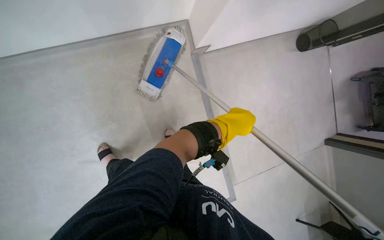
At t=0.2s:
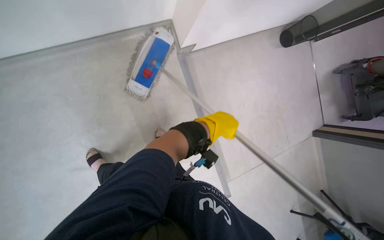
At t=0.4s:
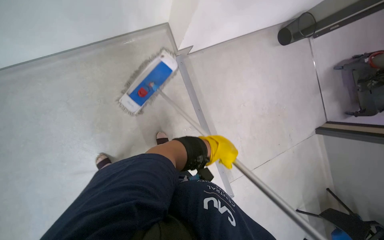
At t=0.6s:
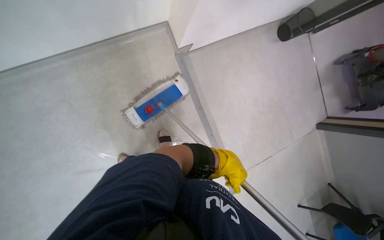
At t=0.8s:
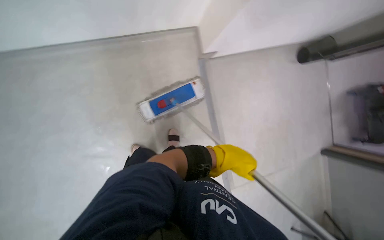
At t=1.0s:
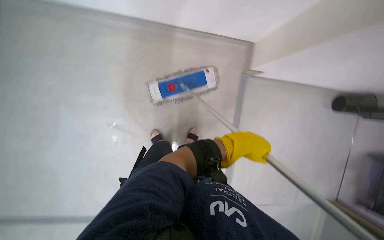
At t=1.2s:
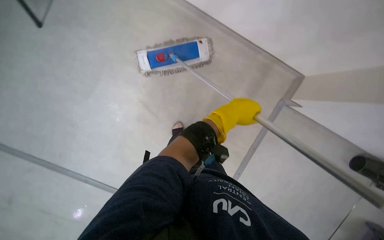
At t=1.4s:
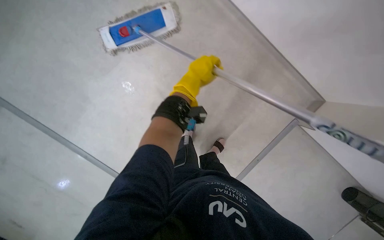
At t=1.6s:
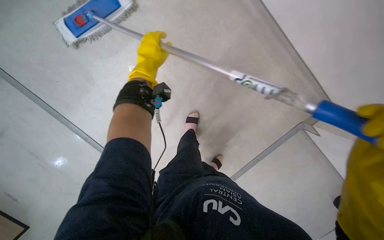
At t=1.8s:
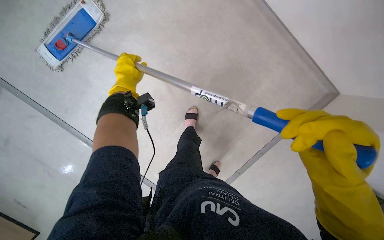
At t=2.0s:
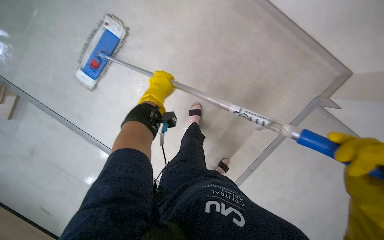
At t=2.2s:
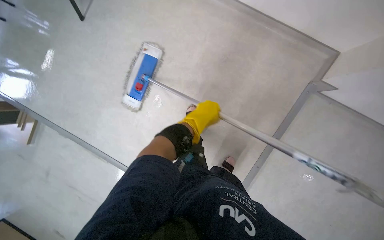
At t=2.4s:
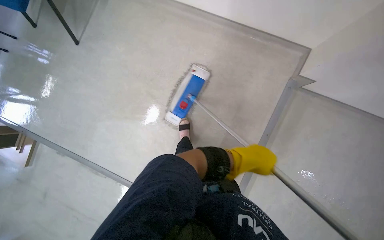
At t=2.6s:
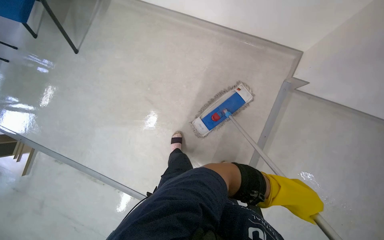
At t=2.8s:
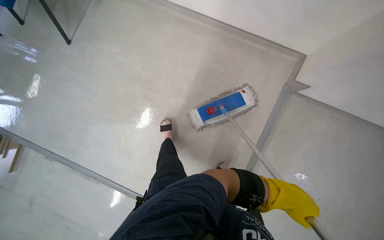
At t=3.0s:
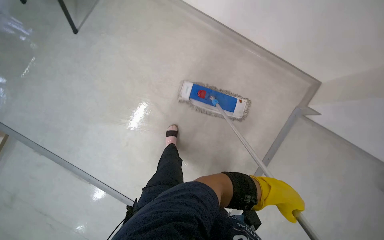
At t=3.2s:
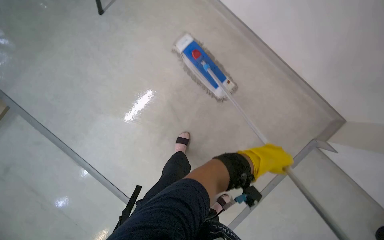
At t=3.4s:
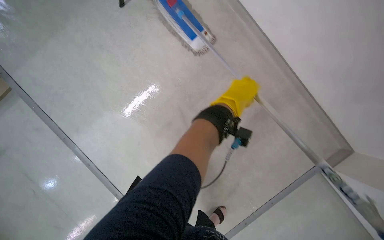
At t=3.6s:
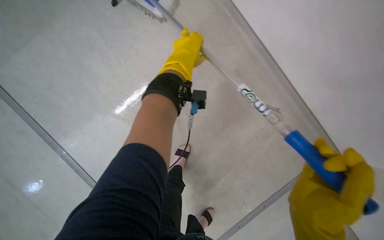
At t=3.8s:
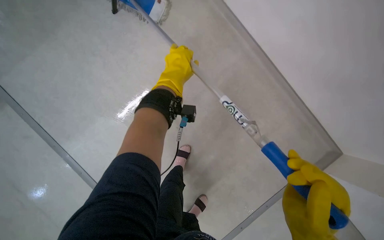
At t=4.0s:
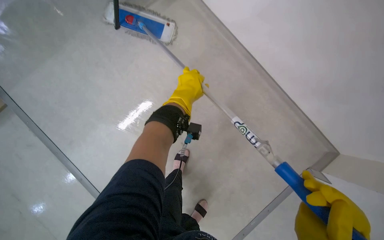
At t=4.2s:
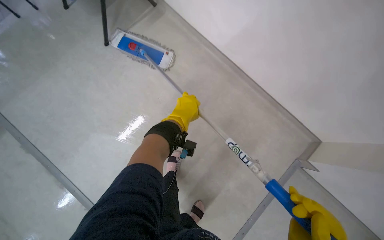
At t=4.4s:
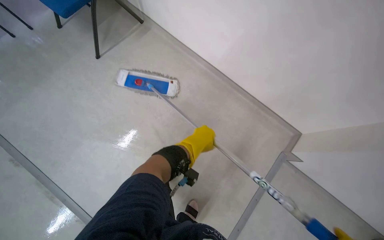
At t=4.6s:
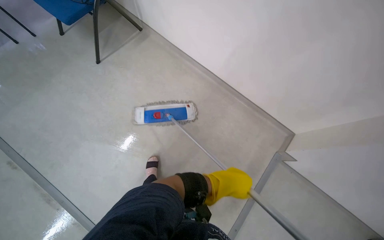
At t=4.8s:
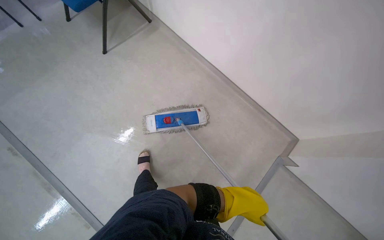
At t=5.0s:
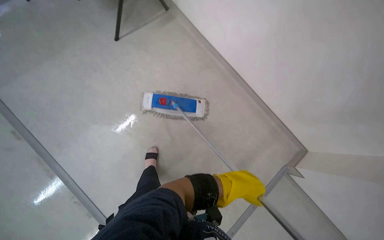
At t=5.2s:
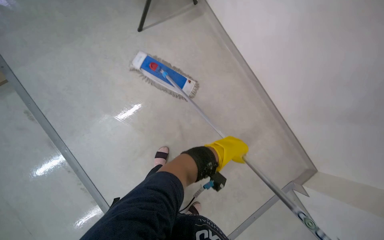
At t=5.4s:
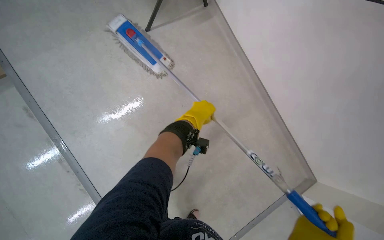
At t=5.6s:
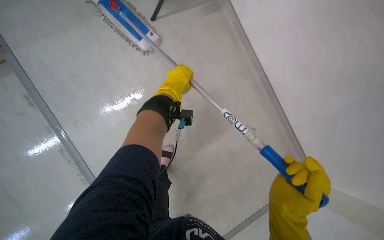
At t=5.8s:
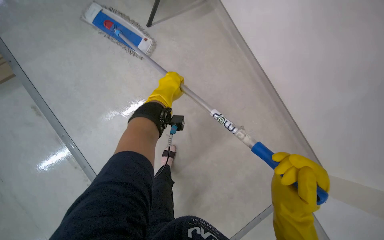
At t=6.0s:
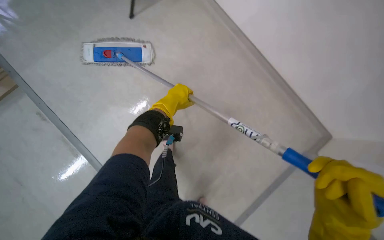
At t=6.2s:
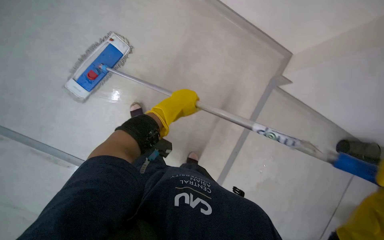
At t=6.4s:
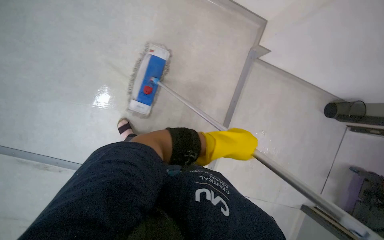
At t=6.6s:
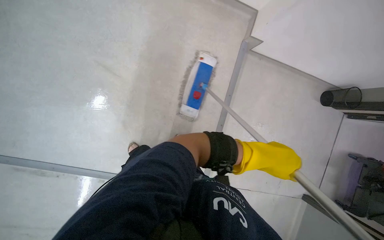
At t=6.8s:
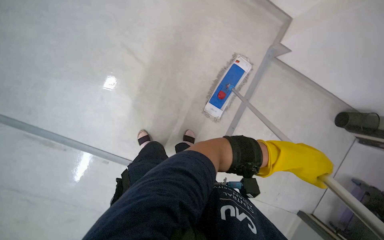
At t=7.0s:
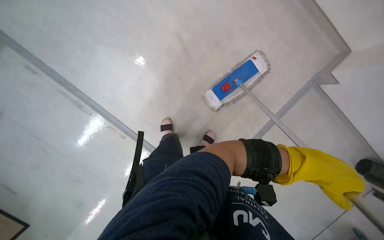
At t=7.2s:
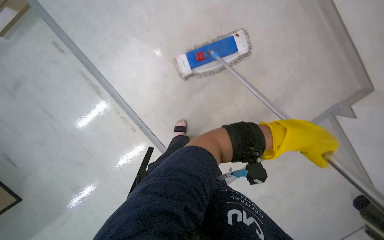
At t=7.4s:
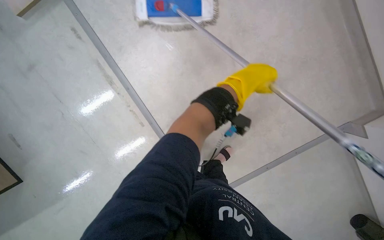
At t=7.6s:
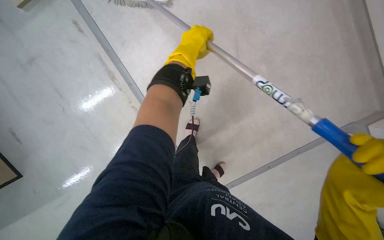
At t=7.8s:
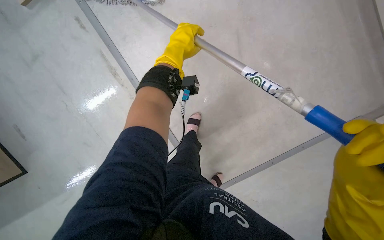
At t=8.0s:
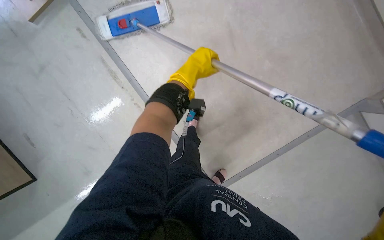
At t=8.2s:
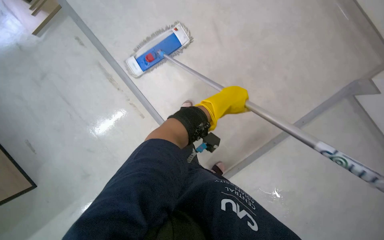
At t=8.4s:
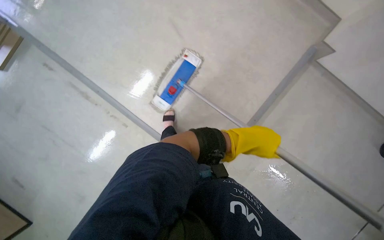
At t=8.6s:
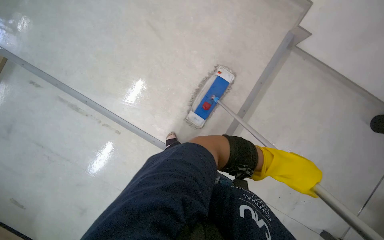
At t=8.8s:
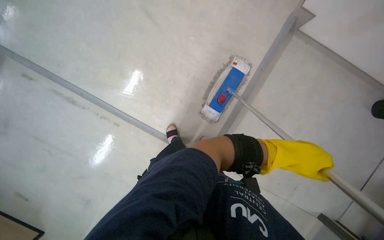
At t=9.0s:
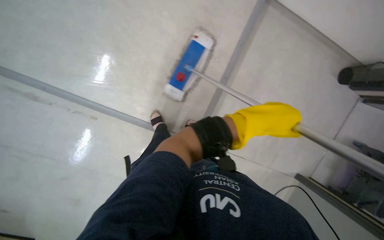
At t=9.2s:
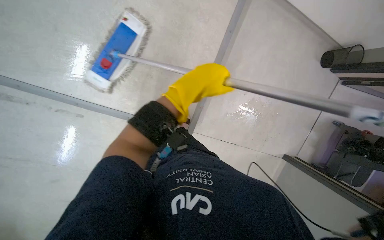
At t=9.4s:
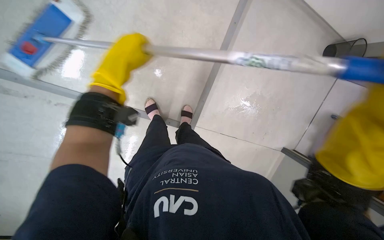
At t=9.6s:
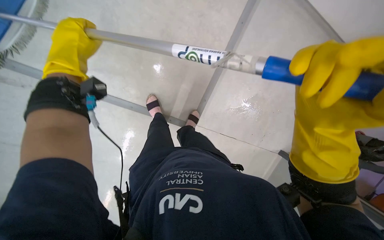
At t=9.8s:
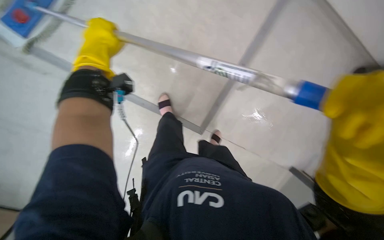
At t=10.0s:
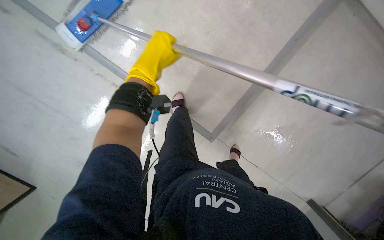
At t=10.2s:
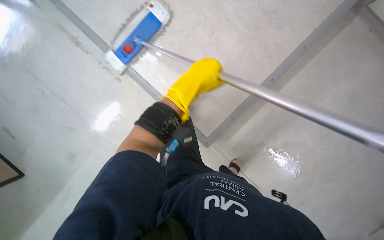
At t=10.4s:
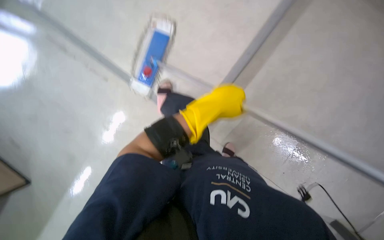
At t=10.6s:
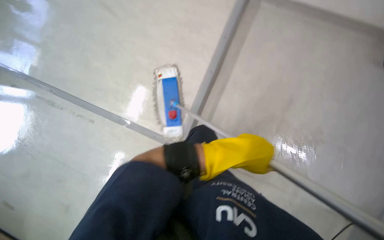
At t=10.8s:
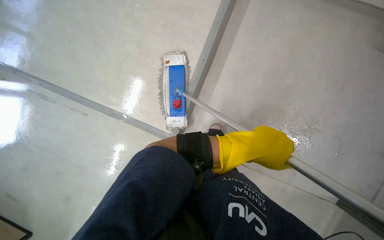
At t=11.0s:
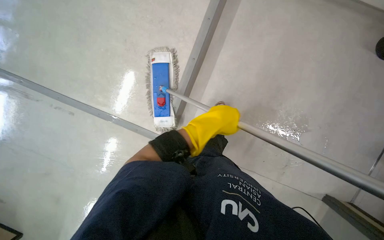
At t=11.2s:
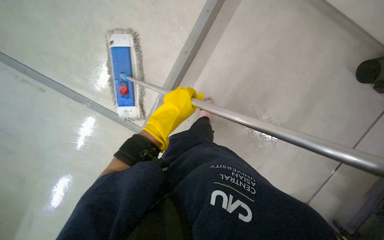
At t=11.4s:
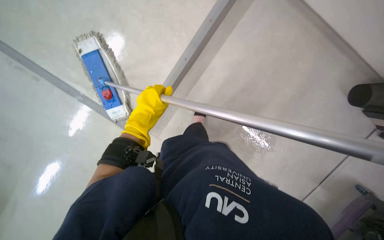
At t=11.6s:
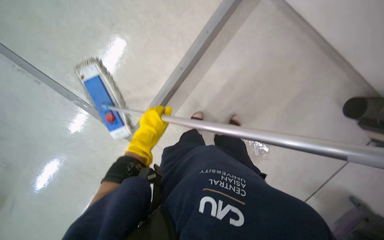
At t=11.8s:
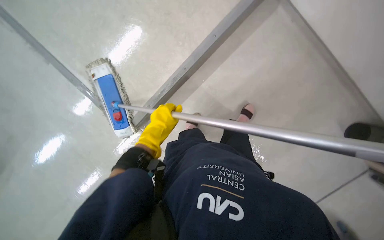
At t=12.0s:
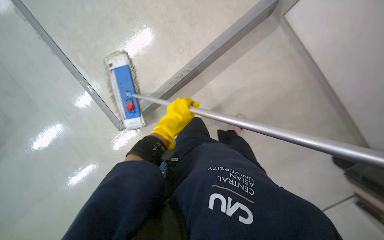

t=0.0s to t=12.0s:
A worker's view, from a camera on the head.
Job: mopping floor.
The whole recording: Mopping the meeting room floor. The worker mops the floor of the meeting room with a flat mop.
t=4.4s to t=6.0s: The left hand is displaced up the picture and to the left by about 35 cm.
t=7.6s to t=9.0s: Everything in view rotates about 25 degrees counterclockwise. The left hand moves down the picture and to the right, approximately 25 cm.
t=9.0s to t=10.4s: The left hand moves some 40 cm to the left and comes back.
t=10.4s to t=12.0s: The left hand travels to the left and farther from the camera by about 15 cm.

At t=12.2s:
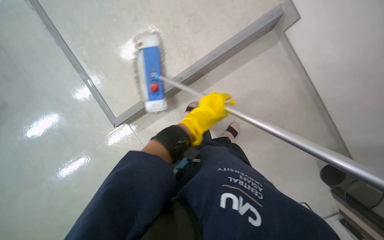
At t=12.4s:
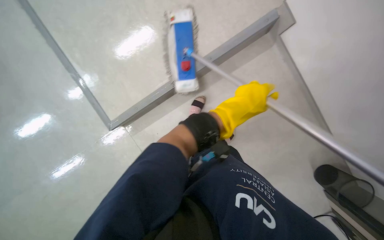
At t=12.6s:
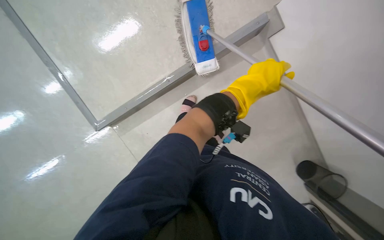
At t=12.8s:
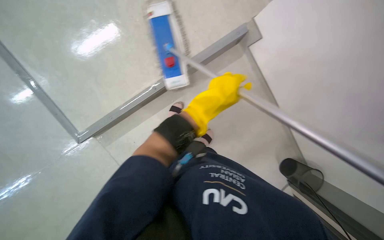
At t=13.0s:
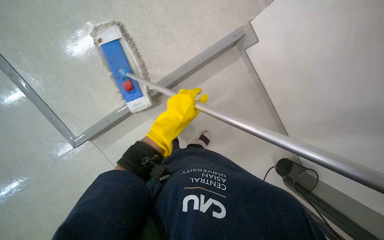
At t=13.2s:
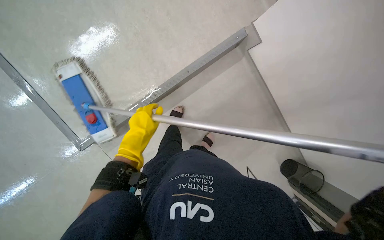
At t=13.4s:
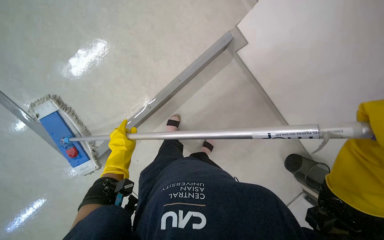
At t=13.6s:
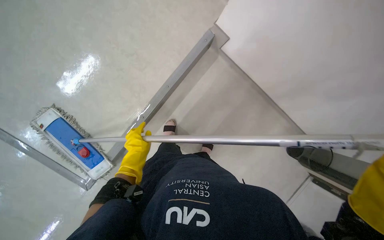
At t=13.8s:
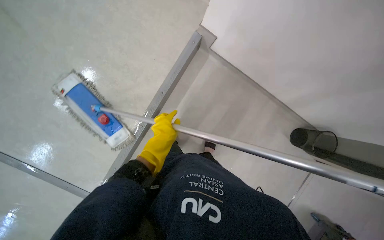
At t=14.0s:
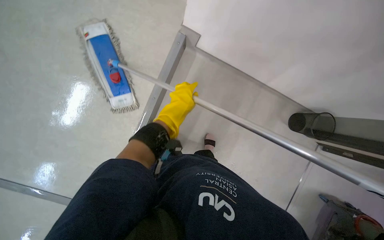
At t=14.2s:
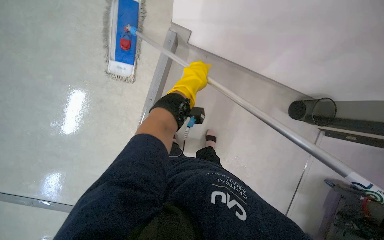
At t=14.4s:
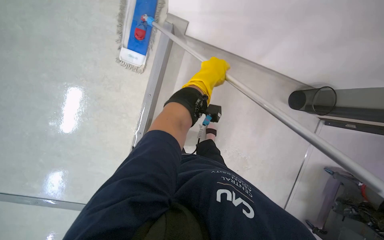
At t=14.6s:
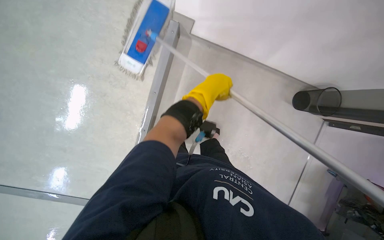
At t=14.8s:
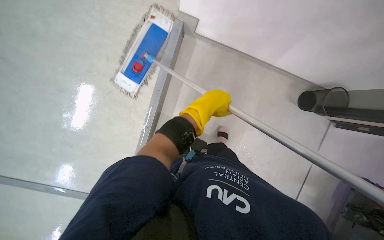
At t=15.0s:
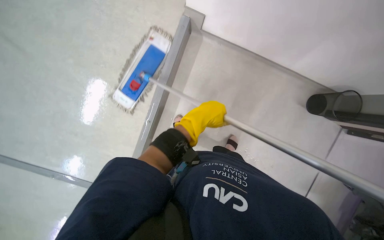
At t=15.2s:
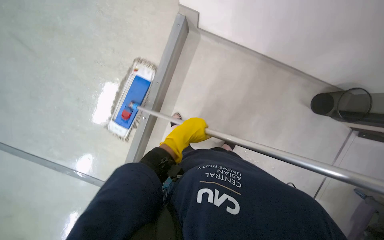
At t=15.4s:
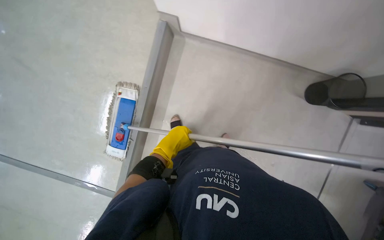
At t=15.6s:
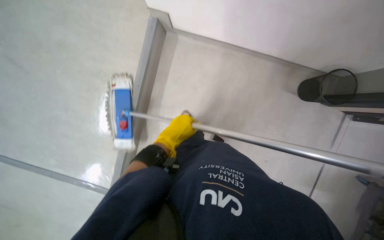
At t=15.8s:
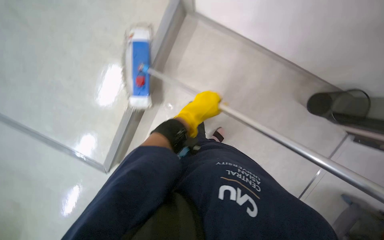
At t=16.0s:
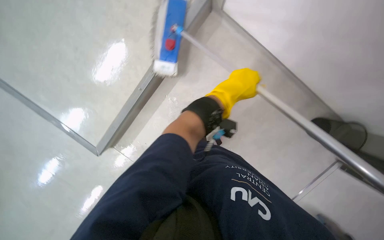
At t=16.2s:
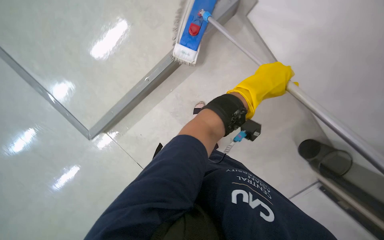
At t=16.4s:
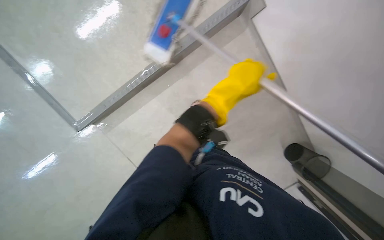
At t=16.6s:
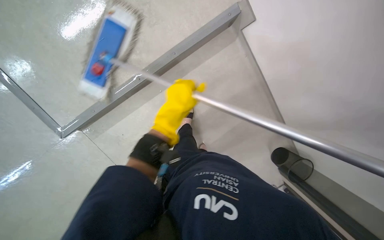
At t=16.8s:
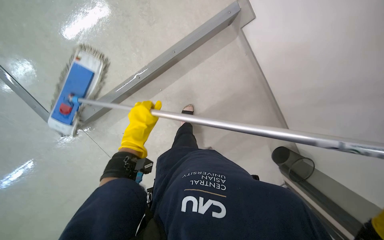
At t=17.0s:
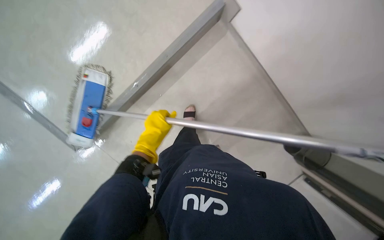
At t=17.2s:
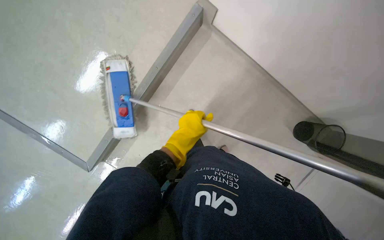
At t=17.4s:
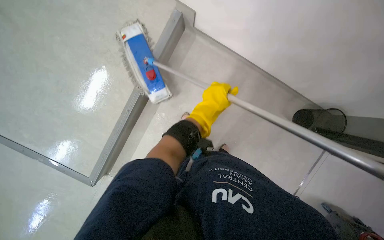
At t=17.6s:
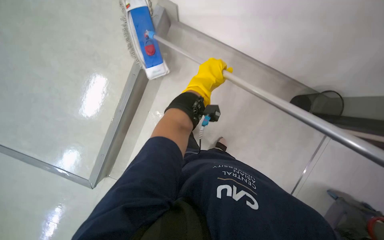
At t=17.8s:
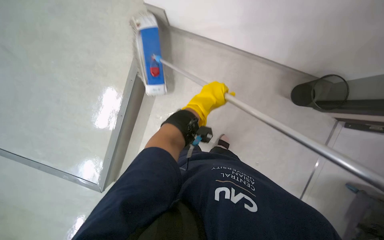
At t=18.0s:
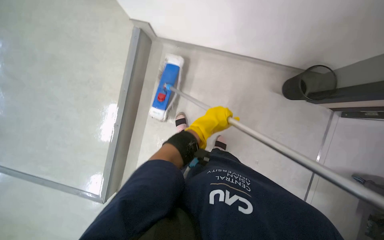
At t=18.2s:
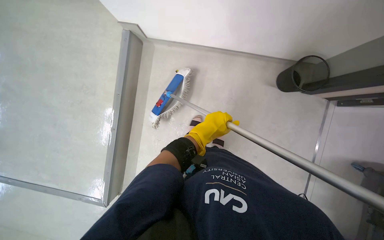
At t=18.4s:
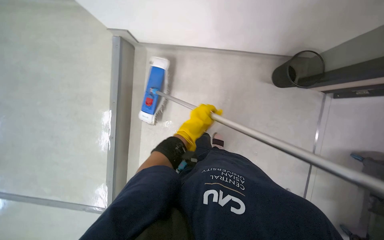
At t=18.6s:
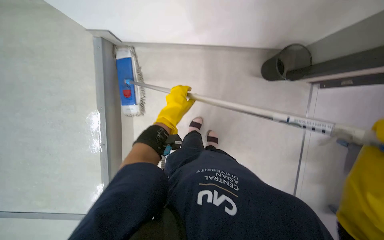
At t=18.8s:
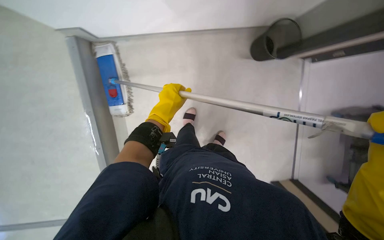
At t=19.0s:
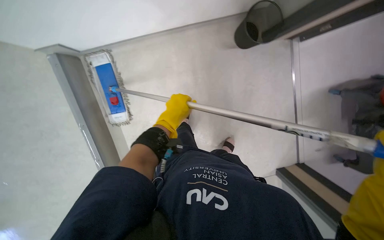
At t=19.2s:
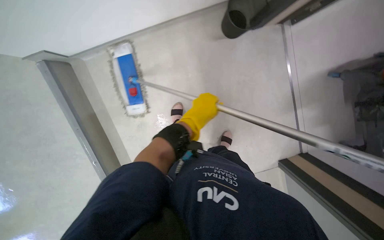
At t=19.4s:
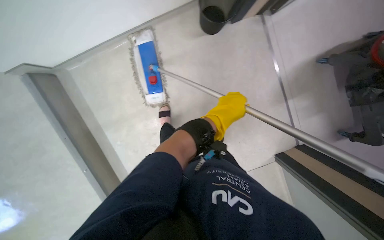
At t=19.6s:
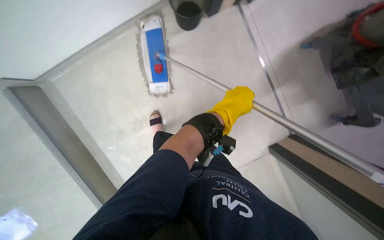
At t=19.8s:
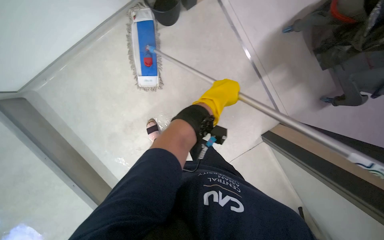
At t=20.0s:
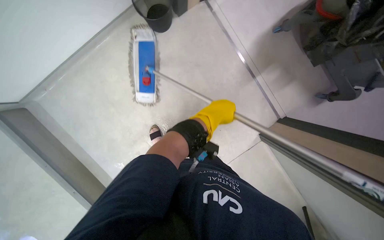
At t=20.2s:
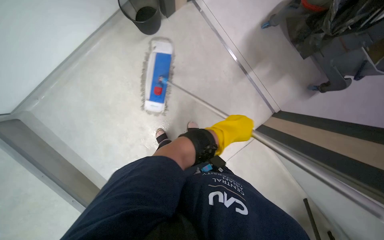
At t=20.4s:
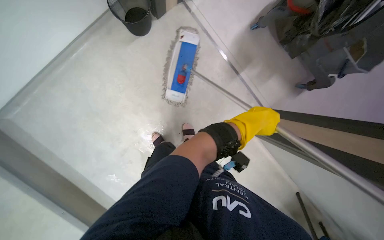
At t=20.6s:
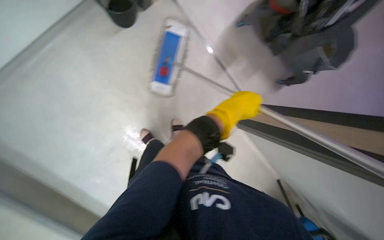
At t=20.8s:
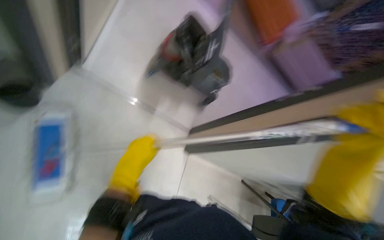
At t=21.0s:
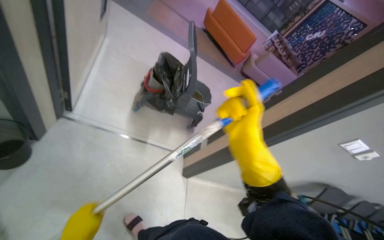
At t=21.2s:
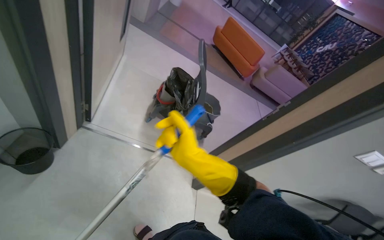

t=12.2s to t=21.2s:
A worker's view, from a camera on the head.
Job: mopping floor.
The whole recording: Mopping the meeting room floor. The worker mops the floor of the meeting room with a flat mop.
t=12.2s to t=13.8s: The left hand swings left and right, roughly 40 cm each way, with 2 reversals.
t=13.8s to t=15.2s: The left hand travels to the right by approximately 15 cm, and moves some 20 cm up the picture and comes back.
t=15.2s to t=16.6s: The left hand moves about 15 cm to the right and comes back.
t=16.6s to t=18.2s: The left hand goes roughly 30 cm down the picture.
t=18.2s to t=19.8s: The scene turns roughly 35 degrees counterclockwise in the picture.
t=19.8s to t=21.2s: The head rotates about 55 degrees to the right. The camera pitches upward, by roughly 25 degrees.
